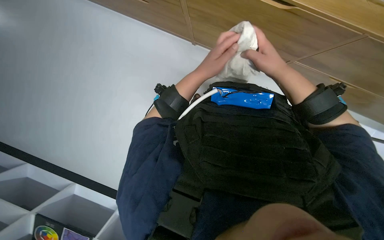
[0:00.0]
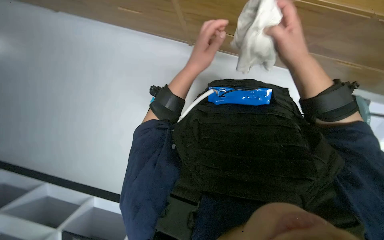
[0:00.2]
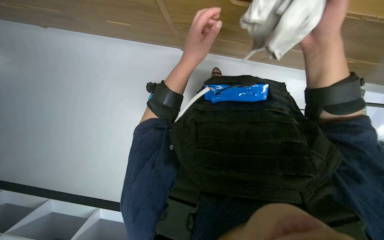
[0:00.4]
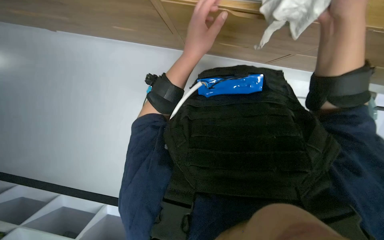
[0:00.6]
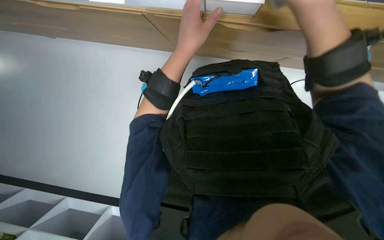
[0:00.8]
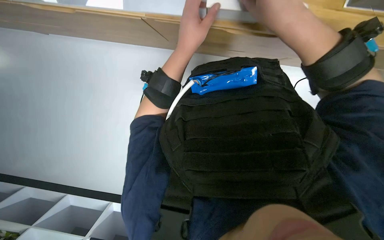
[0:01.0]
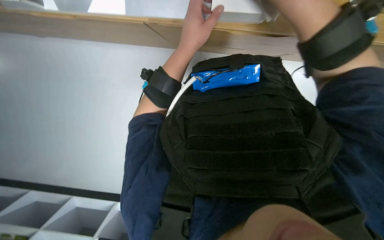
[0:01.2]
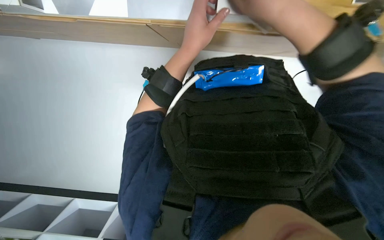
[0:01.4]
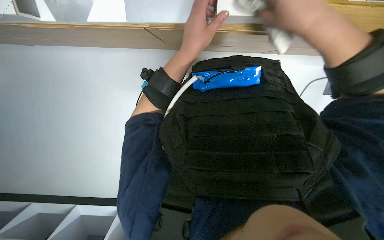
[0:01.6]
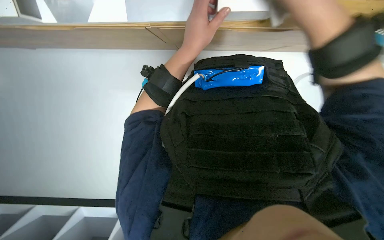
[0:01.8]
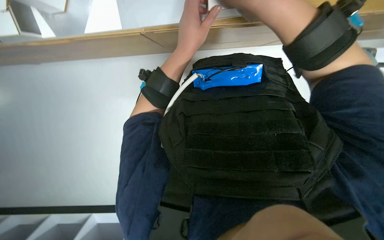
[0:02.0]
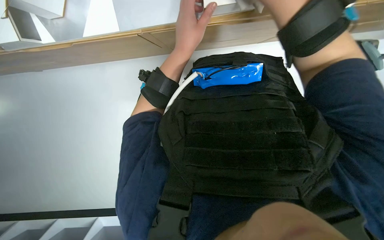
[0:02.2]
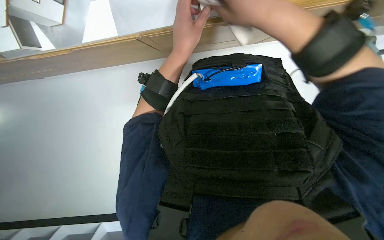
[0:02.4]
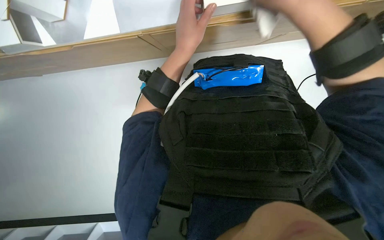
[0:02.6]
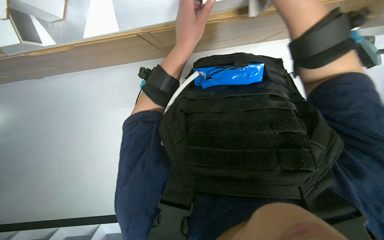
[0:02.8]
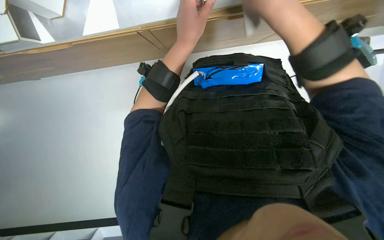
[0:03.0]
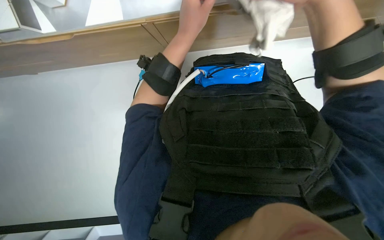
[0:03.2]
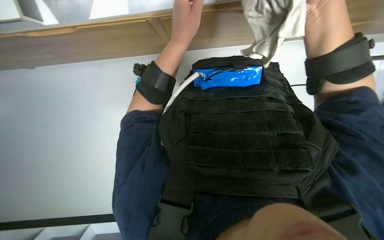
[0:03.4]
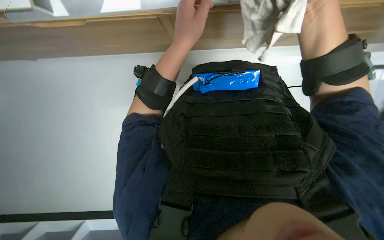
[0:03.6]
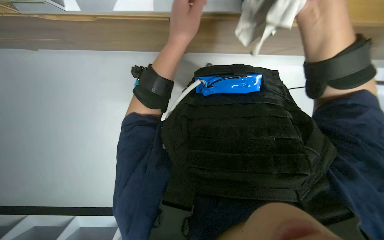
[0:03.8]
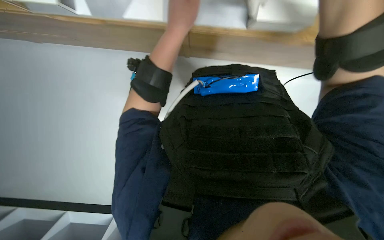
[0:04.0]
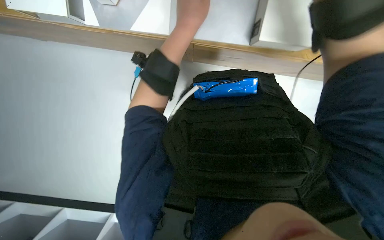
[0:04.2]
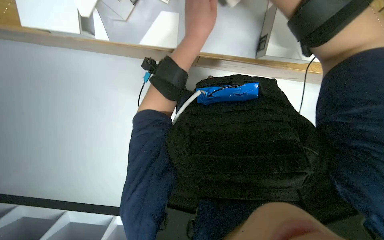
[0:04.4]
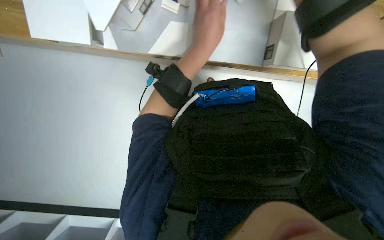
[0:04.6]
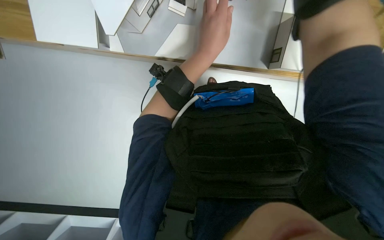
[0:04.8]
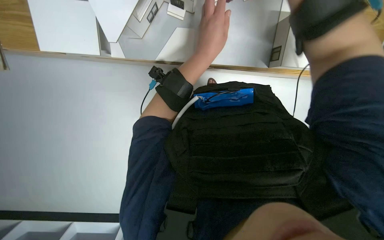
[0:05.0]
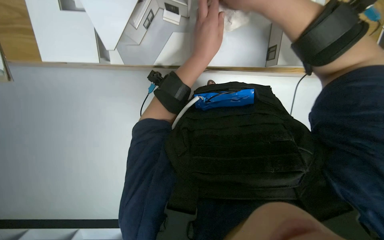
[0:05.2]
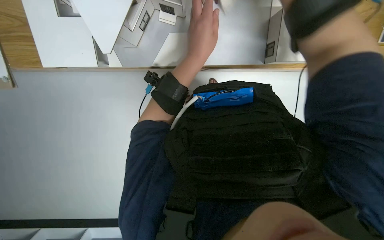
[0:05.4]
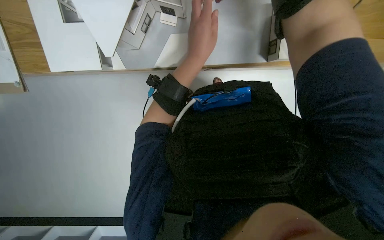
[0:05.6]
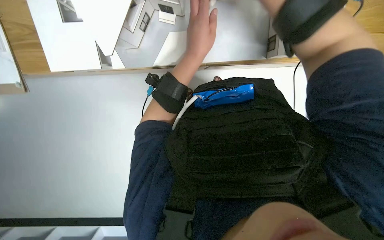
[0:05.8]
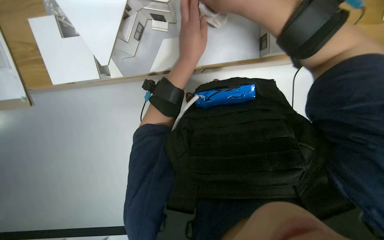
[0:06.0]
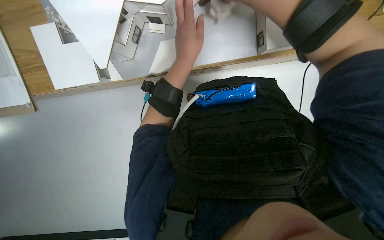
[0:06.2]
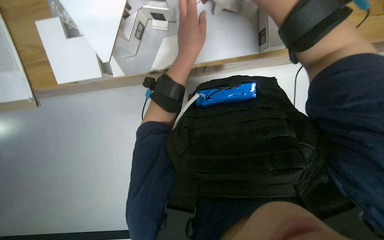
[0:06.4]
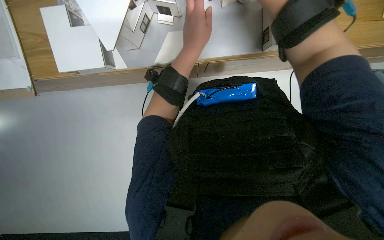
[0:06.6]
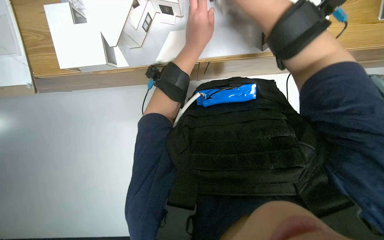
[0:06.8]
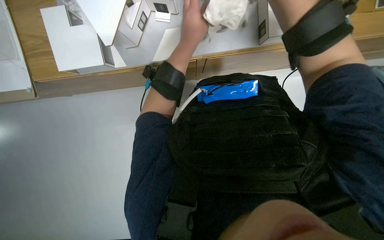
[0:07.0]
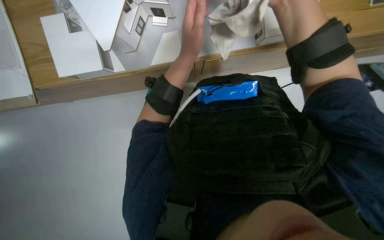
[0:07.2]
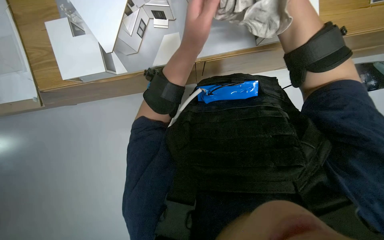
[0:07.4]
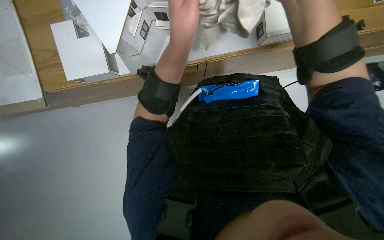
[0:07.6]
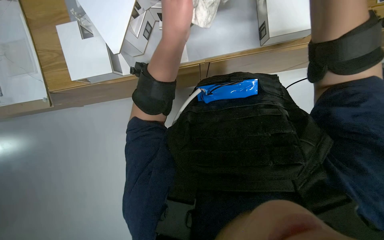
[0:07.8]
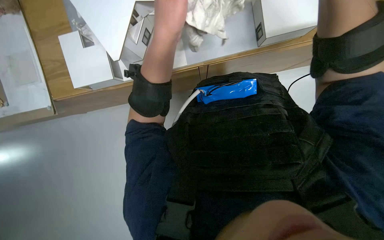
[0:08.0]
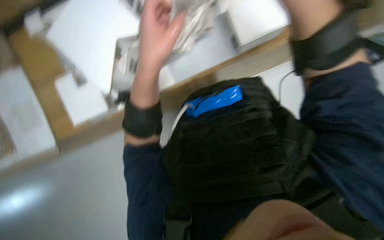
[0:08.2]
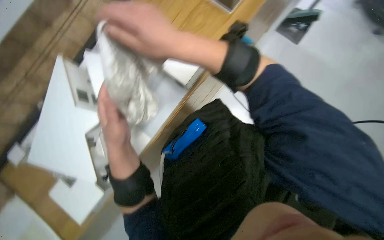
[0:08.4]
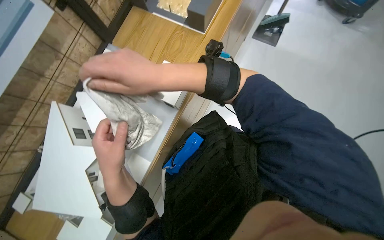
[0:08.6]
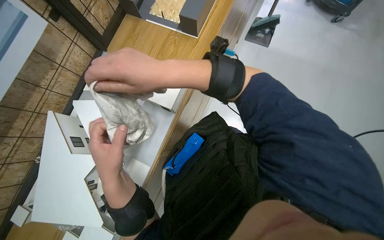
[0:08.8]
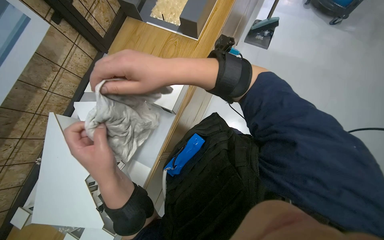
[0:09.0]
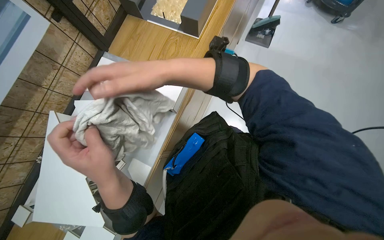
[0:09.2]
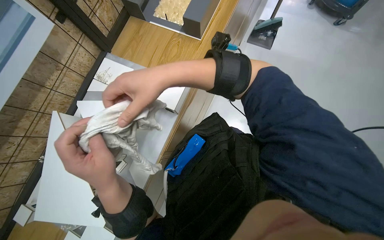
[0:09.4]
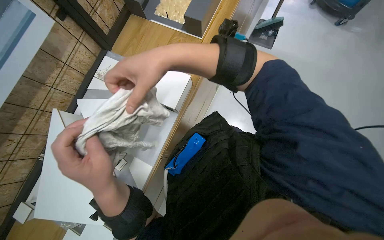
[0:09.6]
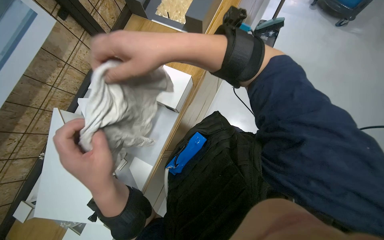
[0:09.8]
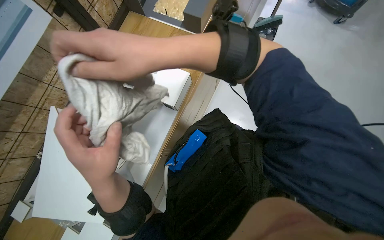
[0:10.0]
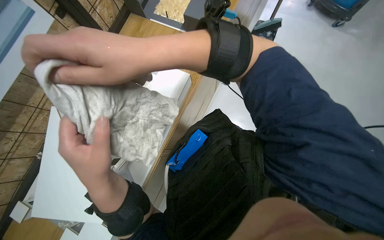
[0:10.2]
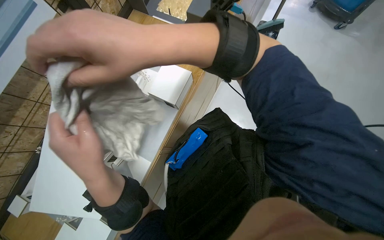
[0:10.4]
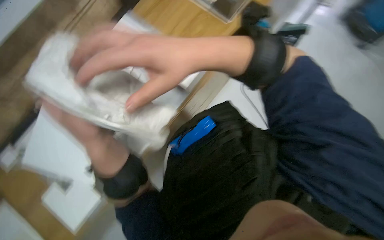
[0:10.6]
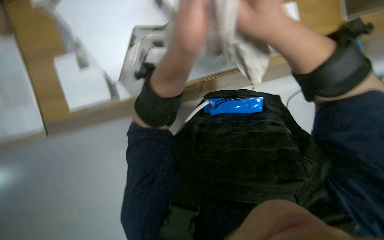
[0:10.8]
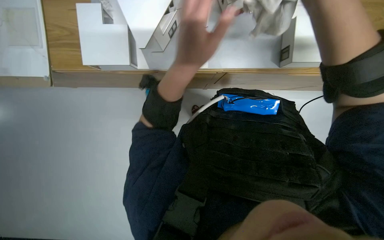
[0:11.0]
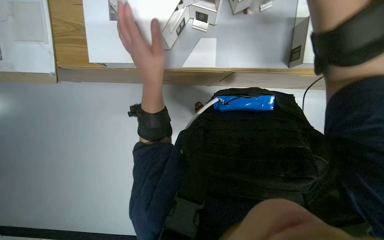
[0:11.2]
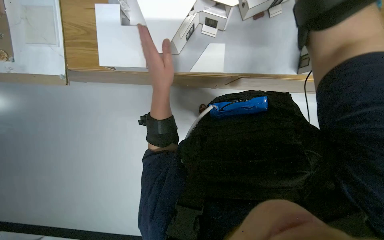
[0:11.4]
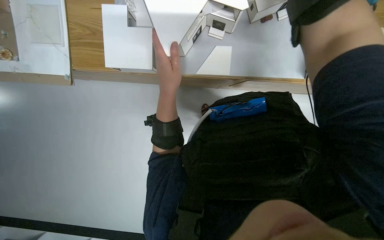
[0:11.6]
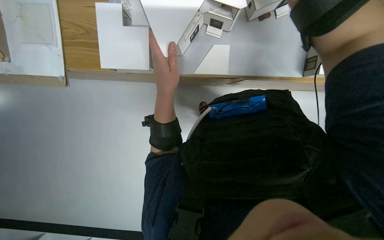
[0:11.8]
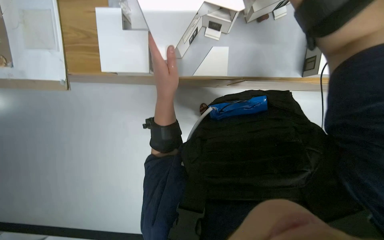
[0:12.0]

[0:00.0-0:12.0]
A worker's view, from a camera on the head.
Job: wiping surfaces.
The whole recording: Wiping display model and surface. The worker washes a cloth in a bucket and then uses it to wipe the display model and surrounding surface.
0:00.0 to 0:01.6: The right hand shifts some 15 cm nearer to the camera.
0:07.6 to 0:09.0: The view tilts approximately 25 degrees upward. Everything in view rotates approximately 50 degrees counterclockwise.
0:09.0 to 0:10.4: The hands stay close to where they were, moving slightly.
0:10.4 to 0:12.0: The left hand is displaced up the picture by approximately 10 cm.

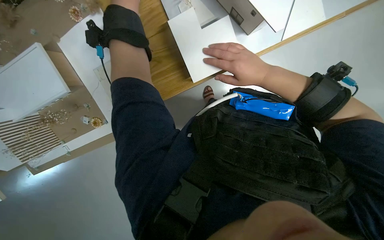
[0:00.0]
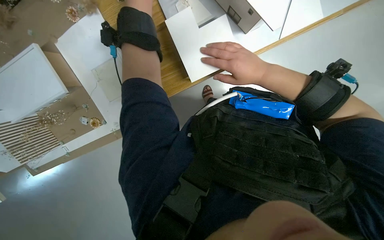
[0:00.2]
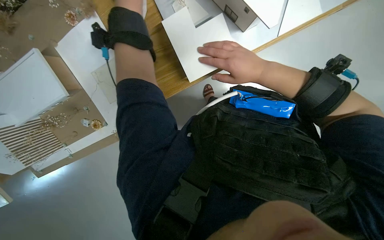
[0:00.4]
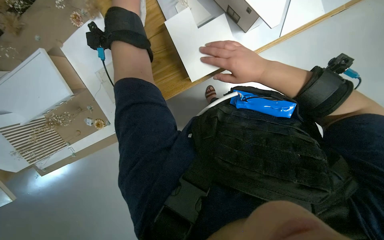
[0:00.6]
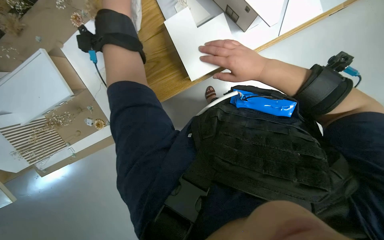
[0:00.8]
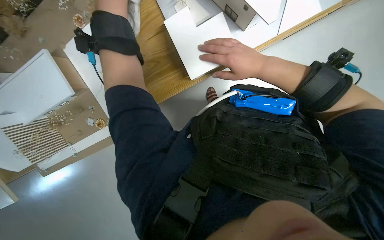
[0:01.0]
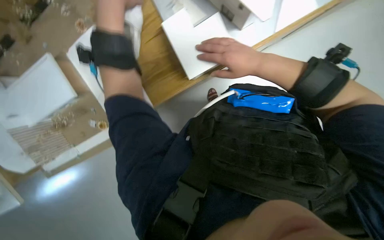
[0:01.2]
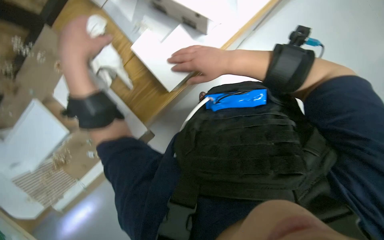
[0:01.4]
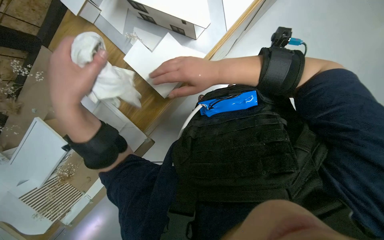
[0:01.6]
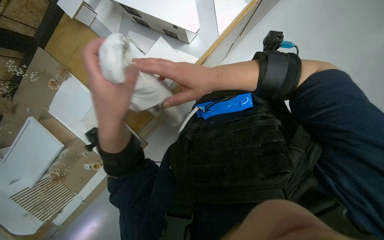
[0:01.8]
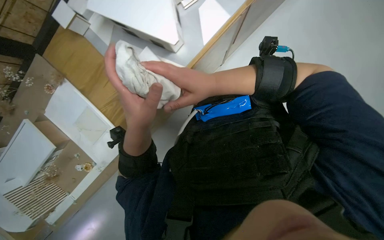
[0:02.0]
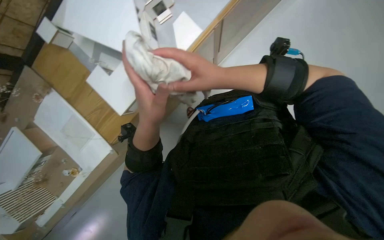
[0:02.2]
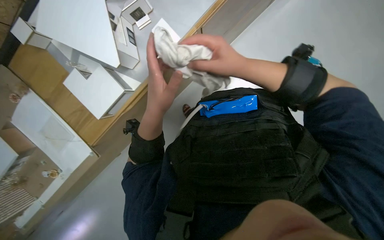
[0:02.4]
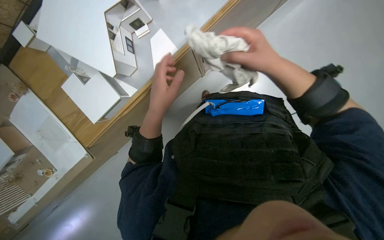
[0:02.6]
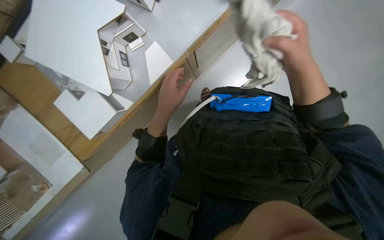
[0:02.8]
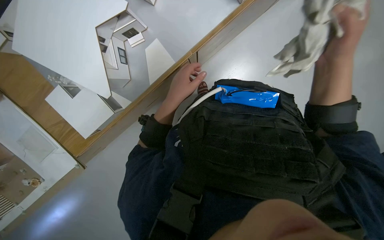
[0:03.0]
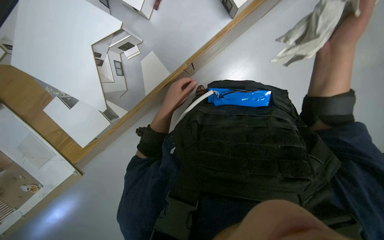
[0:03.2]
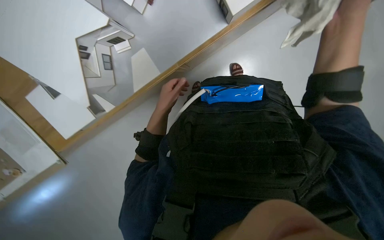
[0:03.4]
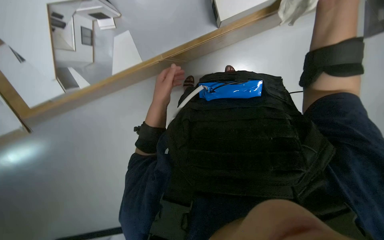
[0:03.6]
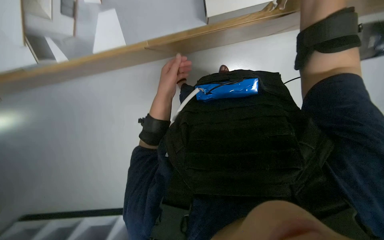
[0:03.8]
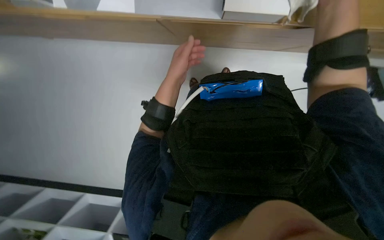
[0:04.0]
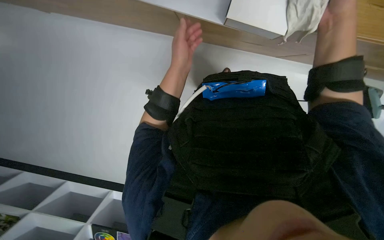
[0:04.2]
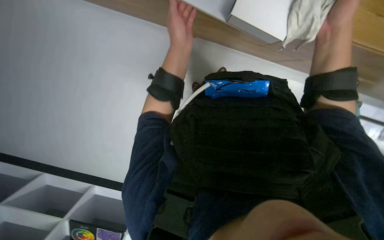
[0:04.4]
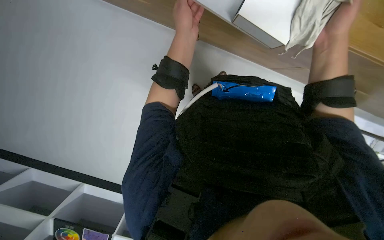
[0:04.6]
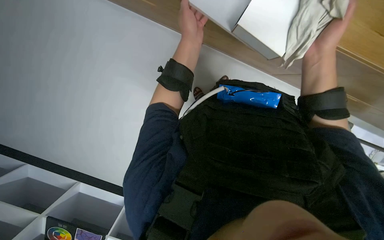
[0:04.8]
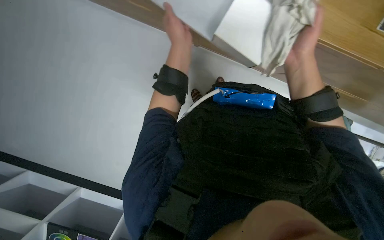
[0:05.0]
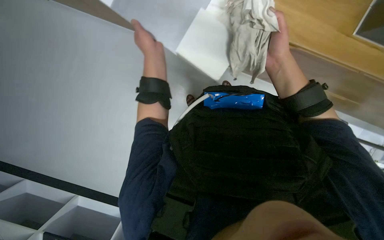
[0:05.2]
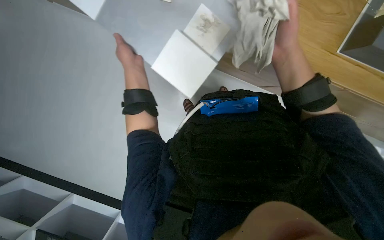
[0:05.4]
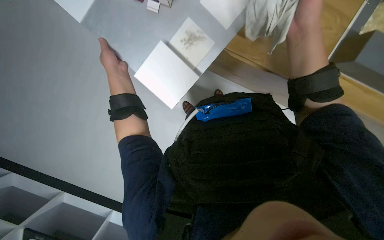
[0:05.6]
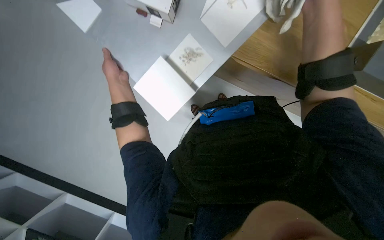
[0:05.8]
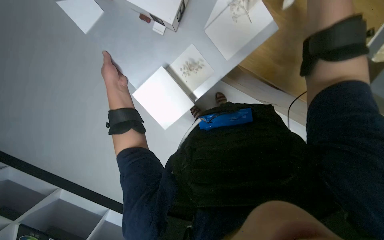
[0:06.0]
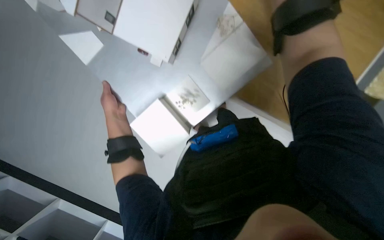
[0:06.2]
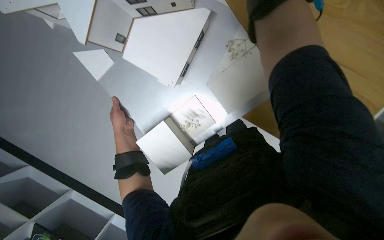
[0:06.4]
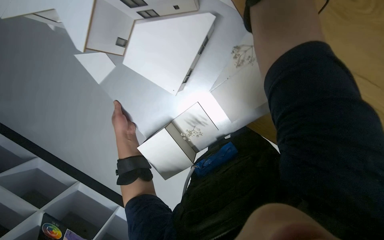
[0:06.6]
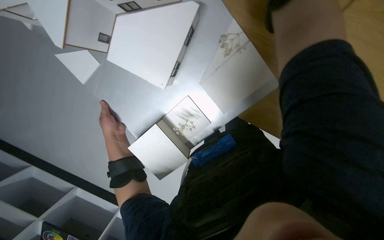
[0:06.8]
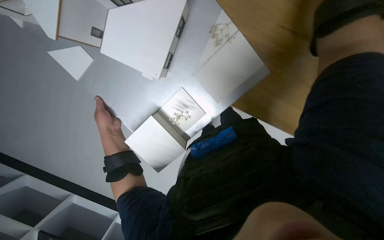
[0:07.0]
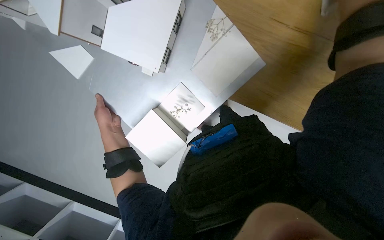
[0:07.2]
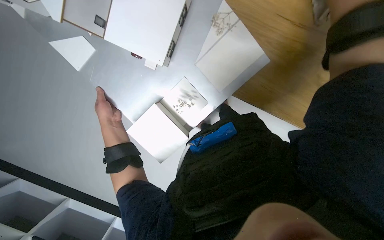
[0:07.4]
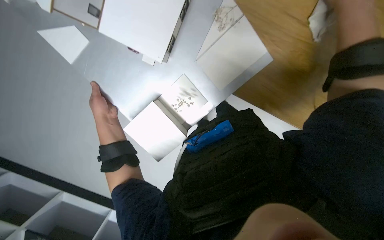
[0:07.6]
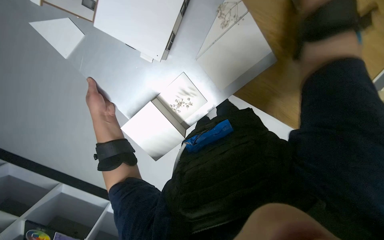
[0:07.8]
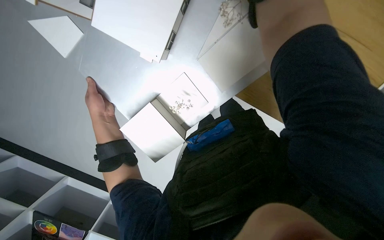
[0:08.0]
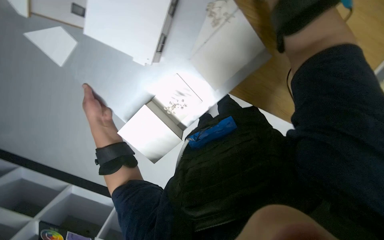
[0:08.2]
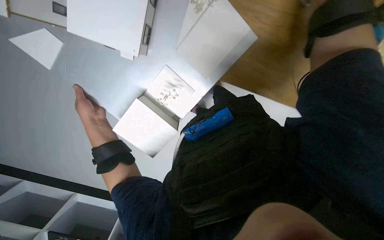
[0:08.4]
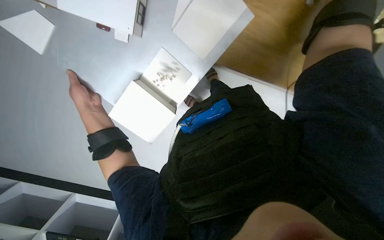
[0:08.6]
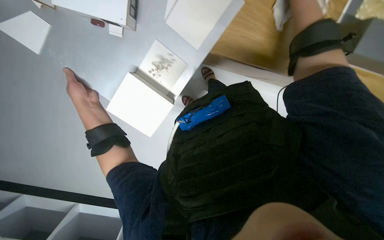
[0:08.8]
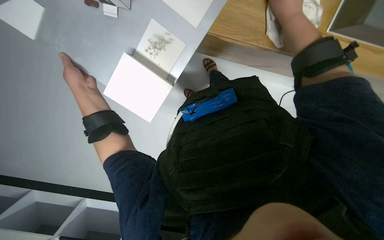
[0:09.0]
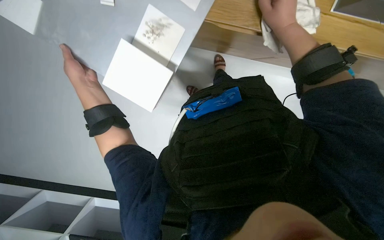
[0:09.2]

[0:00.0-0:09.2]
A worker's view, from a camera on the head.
Job: wiping surfaces.
The whole recording: Wiping display model and surface. The worker washes a cloth in a bucket and then uses it to wipe the display model and surrounding surface.
0:01.6 to 0:03.0: The right hand shifts approximately 30 cm to the right.
0:03.0 to 0:04.6: The camera sweeps to the right, by approximately 20 degrees. Everything in view rotates some 30 degrees clockwise.
0:04.6 to 0:06.2: The view tilts some 20 degrees upward. The left hand moves to the left, approximately 10 cm.
